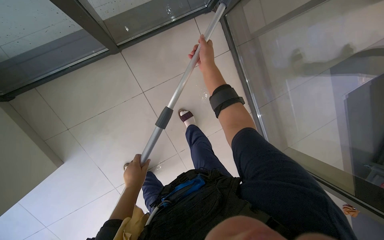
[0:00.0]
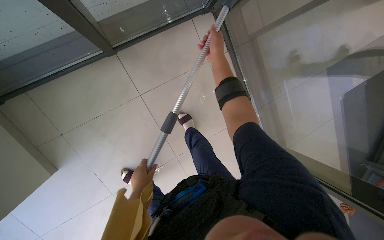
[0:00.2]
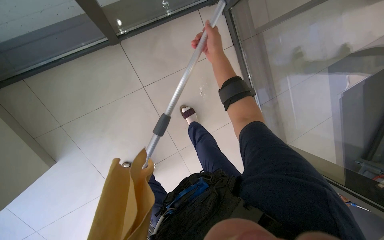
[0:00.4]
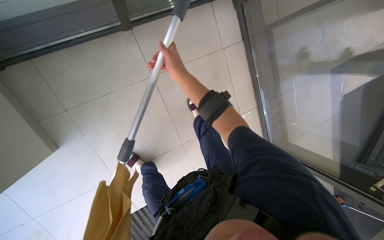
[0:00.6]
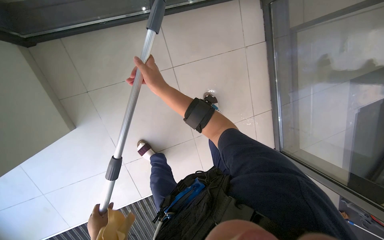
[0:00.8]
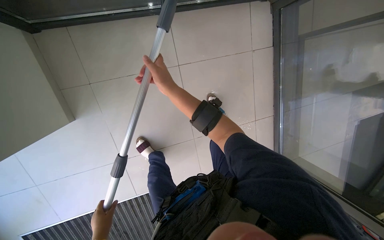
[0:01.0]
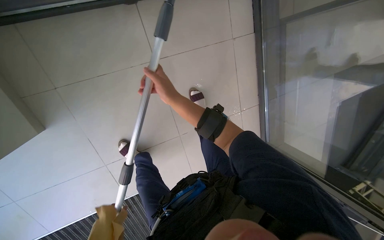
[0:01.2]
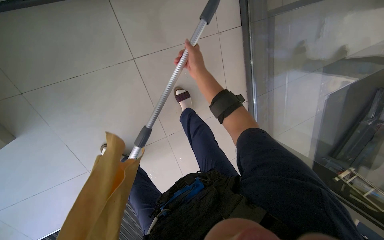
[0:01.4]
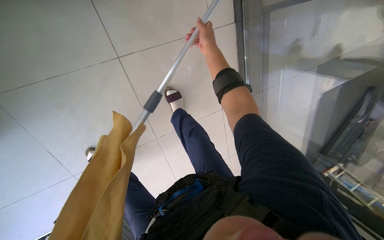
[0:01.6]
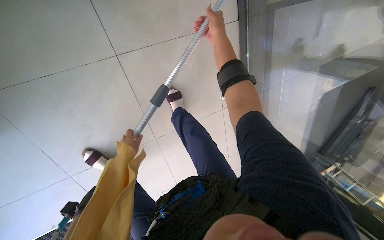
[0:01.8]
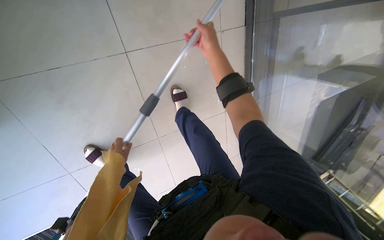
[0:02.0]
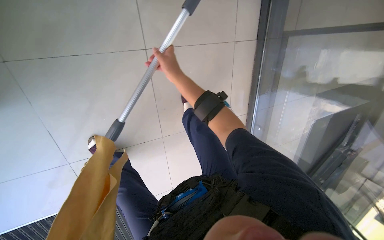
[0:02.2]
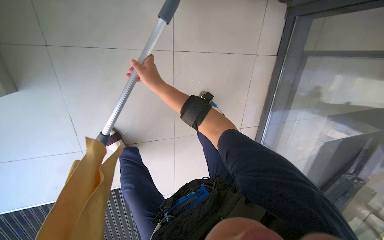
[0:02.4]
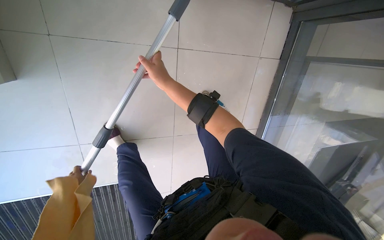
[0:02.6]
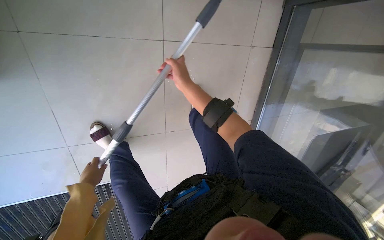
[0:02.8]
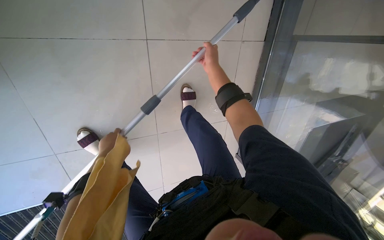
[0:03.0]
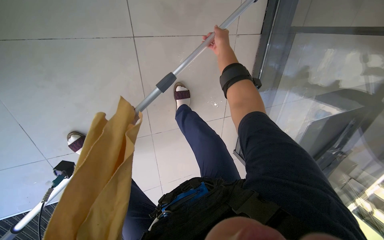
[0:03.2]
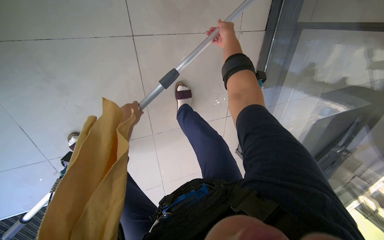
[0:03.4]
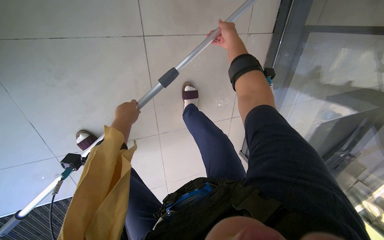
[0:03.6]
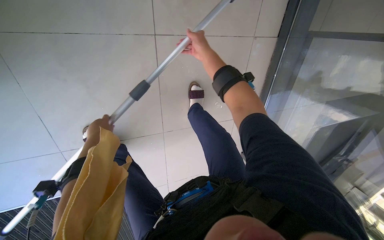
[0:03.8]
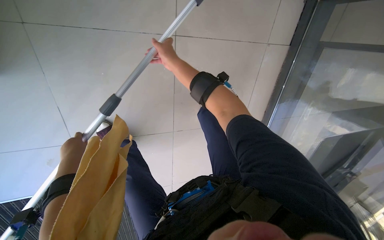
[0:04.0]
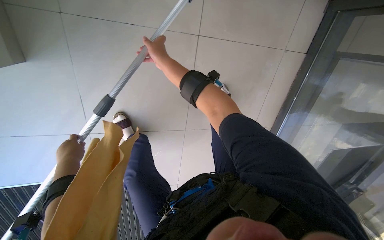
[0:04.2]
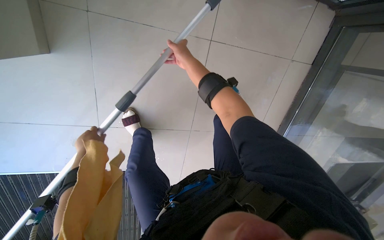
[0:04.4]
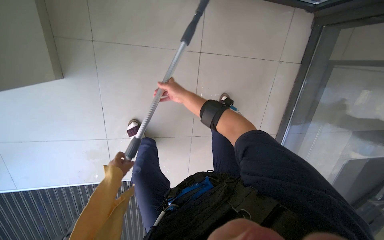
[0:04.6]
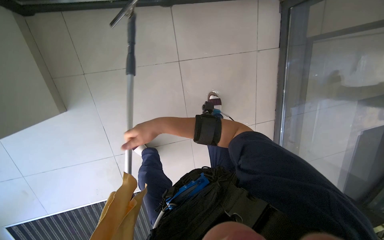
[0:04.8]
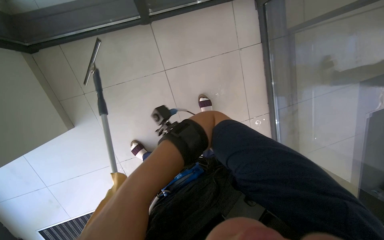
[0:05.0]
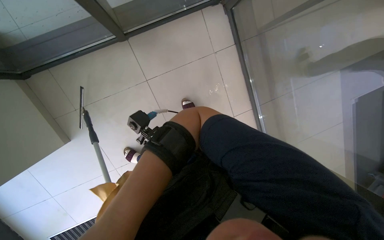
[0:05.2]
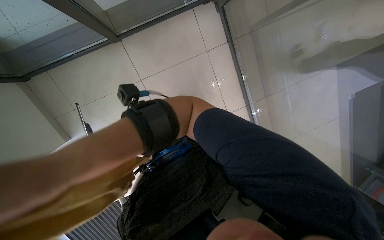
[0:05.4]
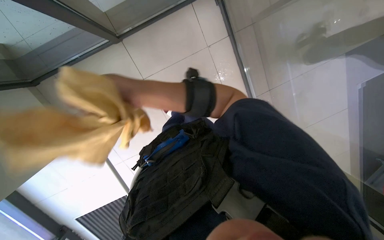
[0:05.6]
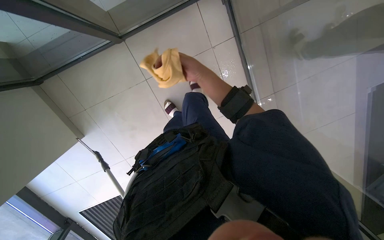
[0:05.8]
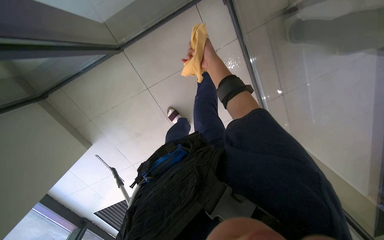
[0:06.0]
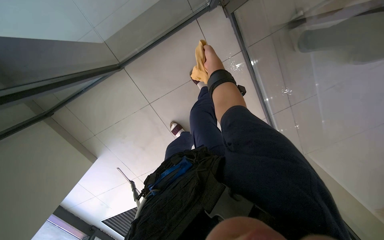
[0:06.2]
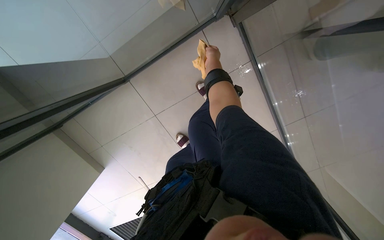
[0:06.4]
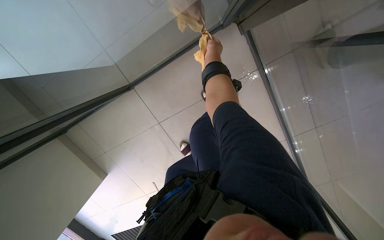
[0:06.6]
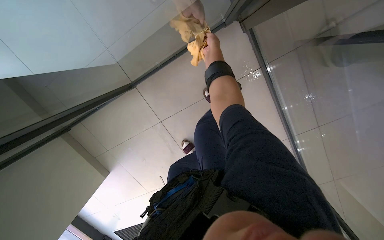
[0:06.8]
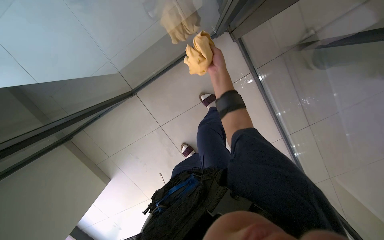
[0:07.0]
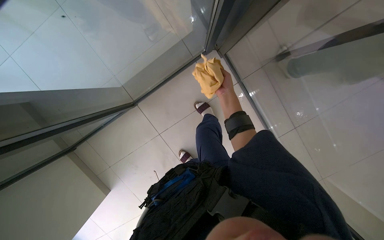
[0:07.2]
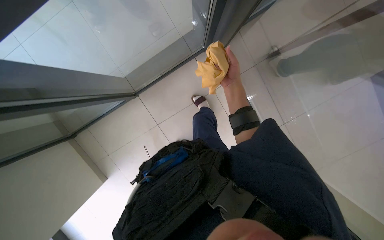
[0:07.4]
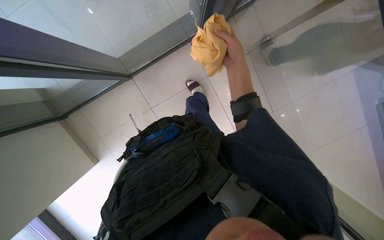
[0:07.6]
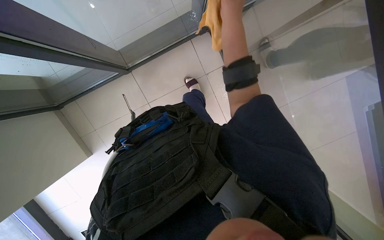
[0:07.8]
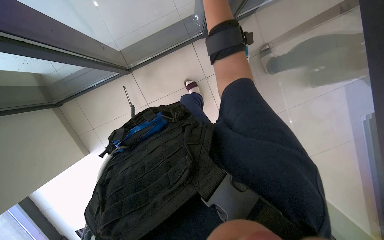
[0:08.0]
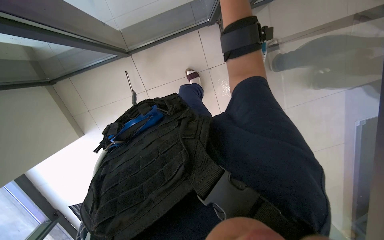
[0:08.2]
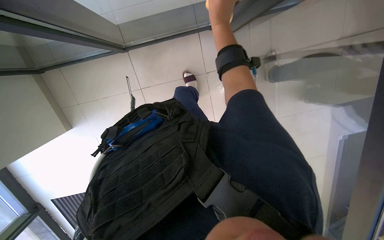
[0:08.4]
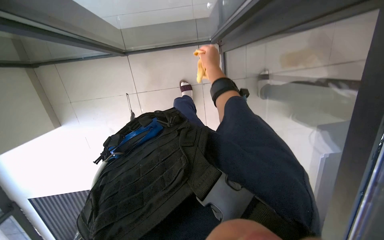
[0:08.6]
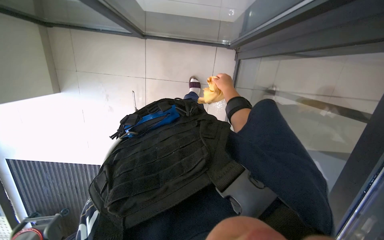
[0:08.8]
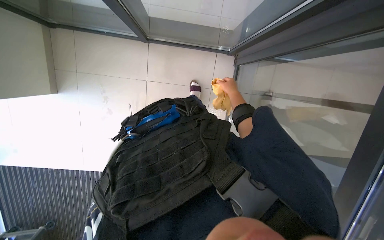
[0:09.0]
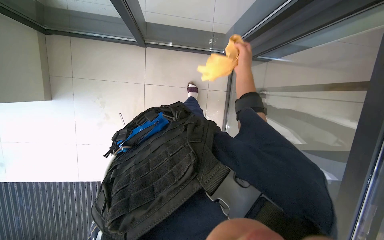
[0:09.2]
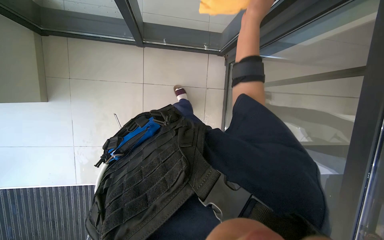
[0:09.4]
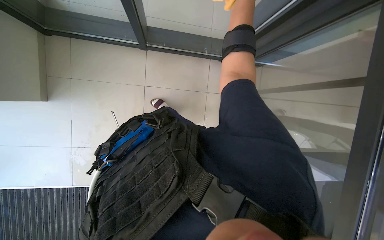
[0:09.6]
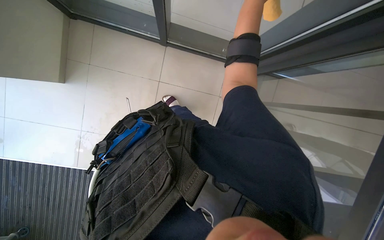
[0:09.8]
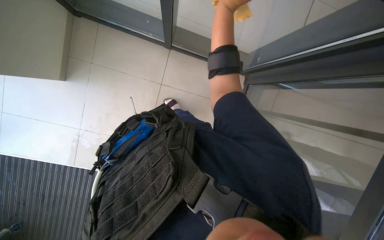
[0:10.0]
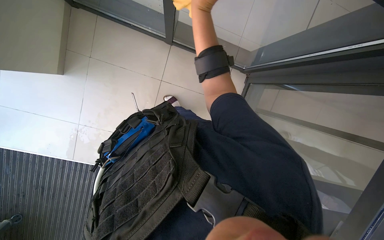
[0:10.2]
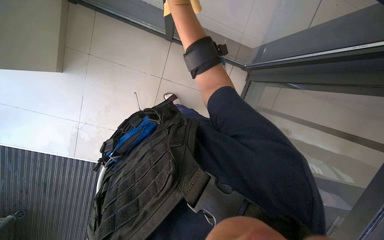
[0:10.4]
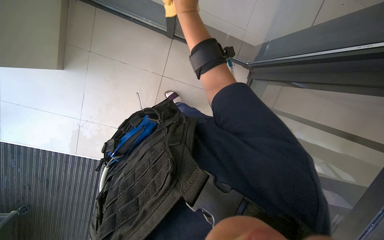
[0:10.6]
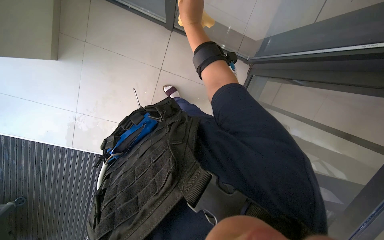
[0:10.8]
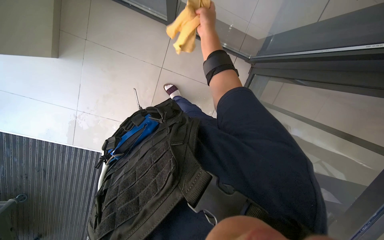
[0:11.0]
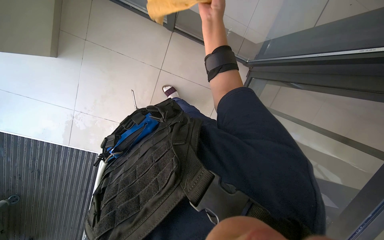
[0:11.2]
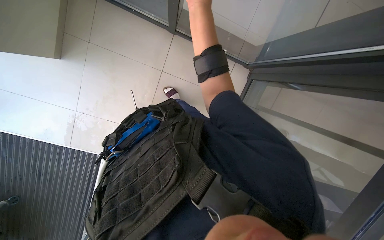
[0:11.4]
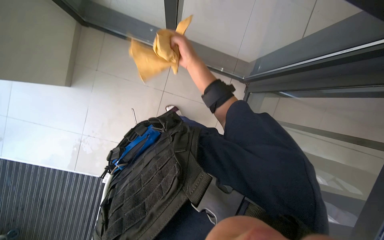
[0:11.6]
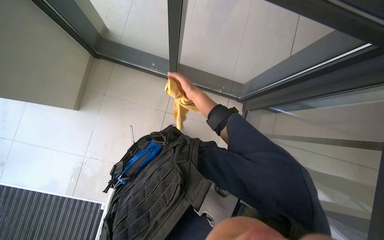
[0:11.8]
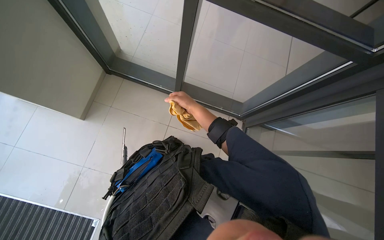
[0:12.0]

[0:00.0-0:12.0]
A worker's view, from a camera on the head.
Job: cleaning windows.
The whole recording: Cleaning glass windows. The worker cleans the large glass windows using a squeegee on a long pole and a cloth.
0.0 to 1.6 s: The right hand reaches approximately 25 cm down the picture, then returns.
1.6 to 3.0 s: The right hand goes down the picture and returns, about 10 cm each way.
3.0 to 4.4 s: The right hand heads to the left and nearer to the camera, covering roughly 40 cm.
7.6 to 9.0 s: The scene rotates clockwise by some 35 degrees. The right hand moves farther from the camera, approximately 10 cm.
10.4 to 12.0 s: The wearer looks about 15 degrees further upward.

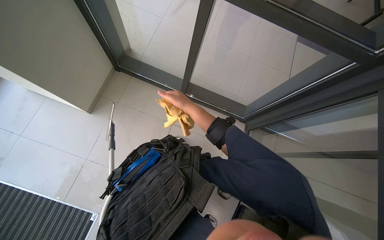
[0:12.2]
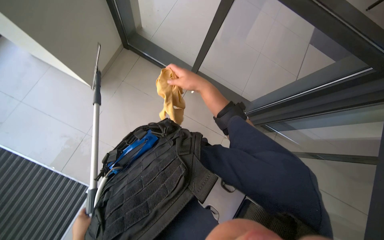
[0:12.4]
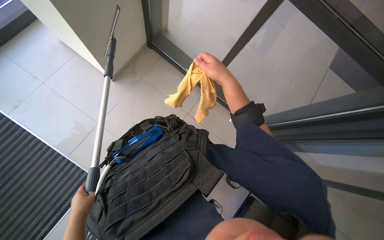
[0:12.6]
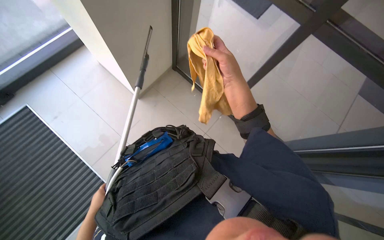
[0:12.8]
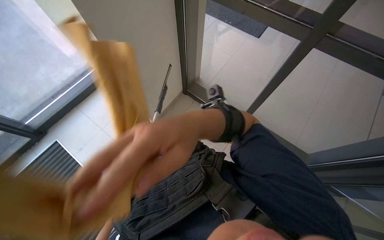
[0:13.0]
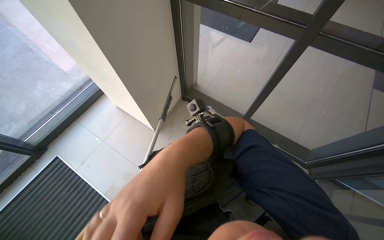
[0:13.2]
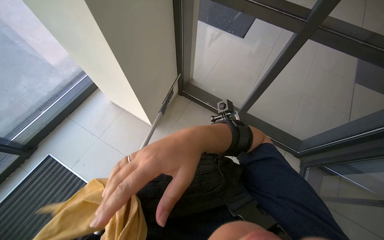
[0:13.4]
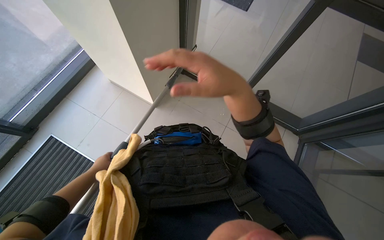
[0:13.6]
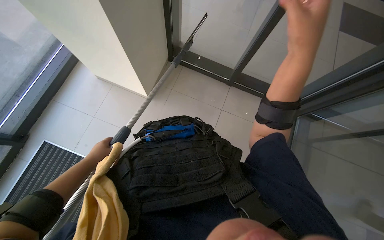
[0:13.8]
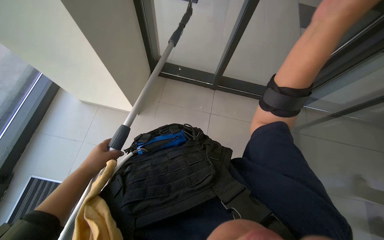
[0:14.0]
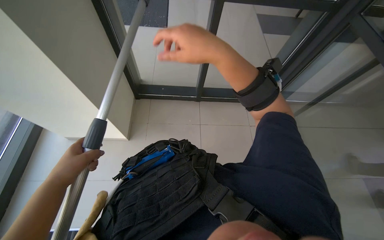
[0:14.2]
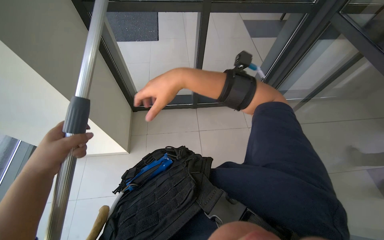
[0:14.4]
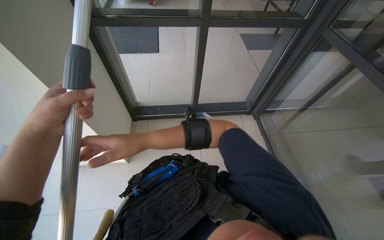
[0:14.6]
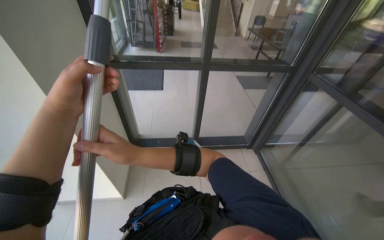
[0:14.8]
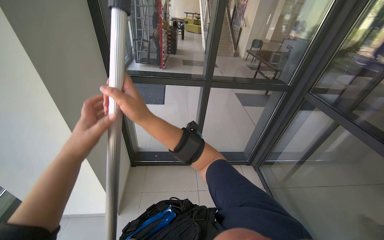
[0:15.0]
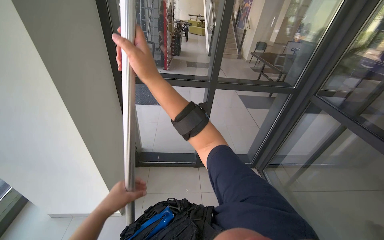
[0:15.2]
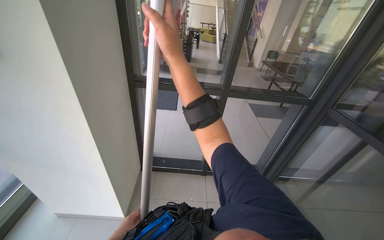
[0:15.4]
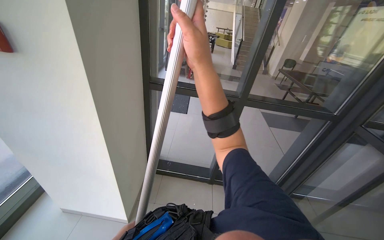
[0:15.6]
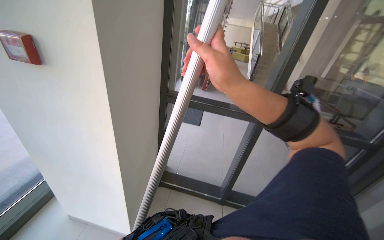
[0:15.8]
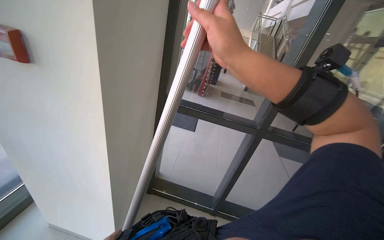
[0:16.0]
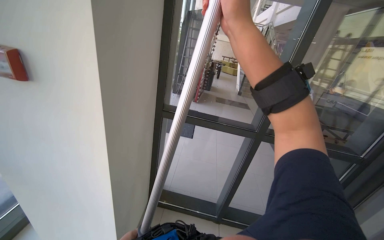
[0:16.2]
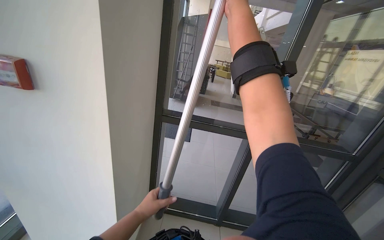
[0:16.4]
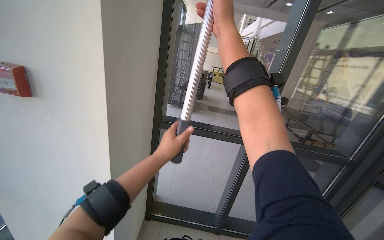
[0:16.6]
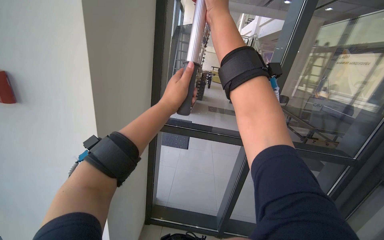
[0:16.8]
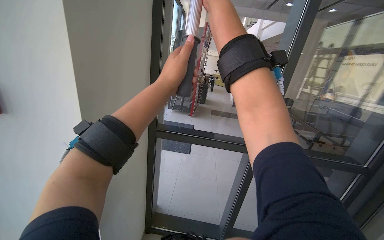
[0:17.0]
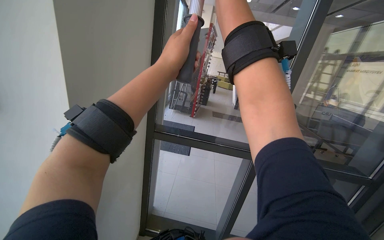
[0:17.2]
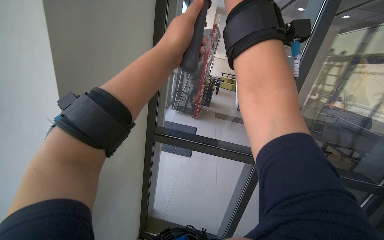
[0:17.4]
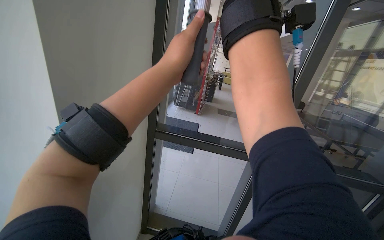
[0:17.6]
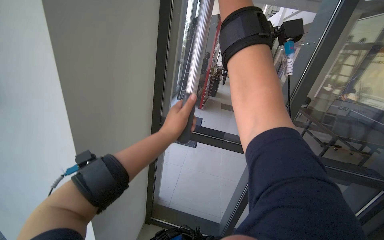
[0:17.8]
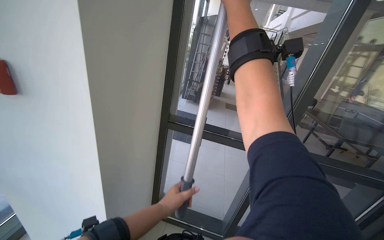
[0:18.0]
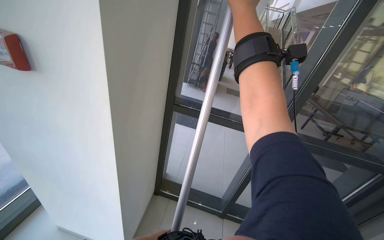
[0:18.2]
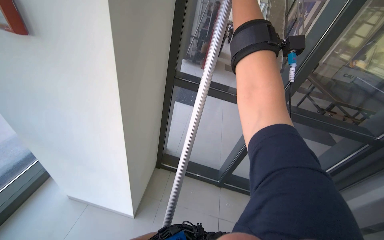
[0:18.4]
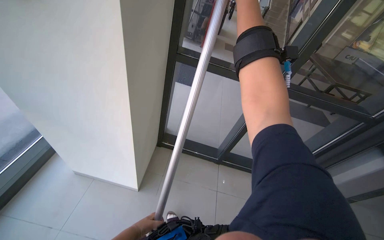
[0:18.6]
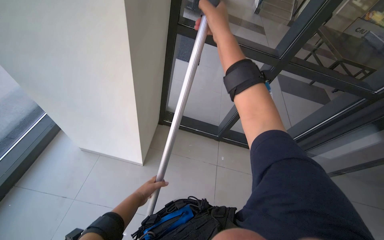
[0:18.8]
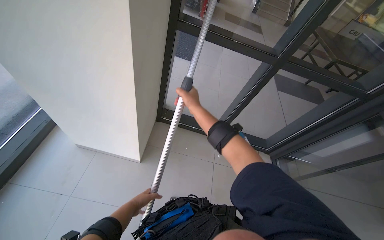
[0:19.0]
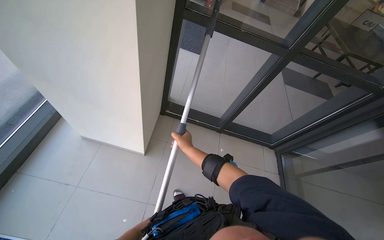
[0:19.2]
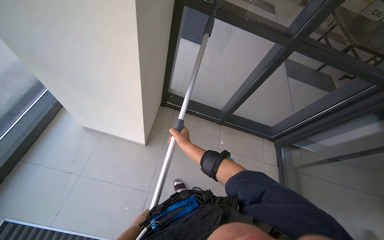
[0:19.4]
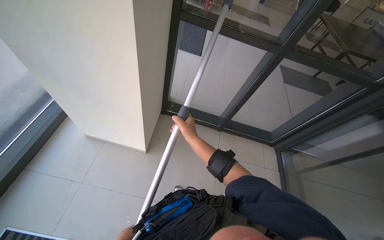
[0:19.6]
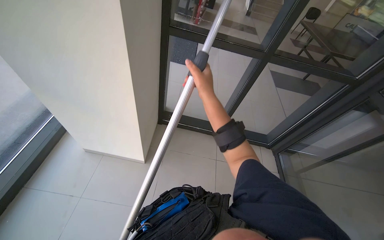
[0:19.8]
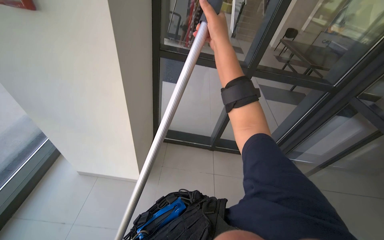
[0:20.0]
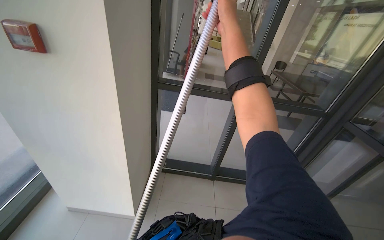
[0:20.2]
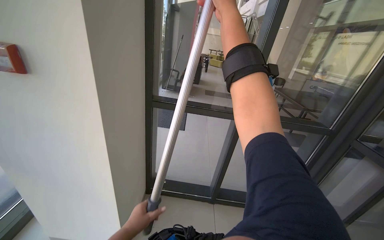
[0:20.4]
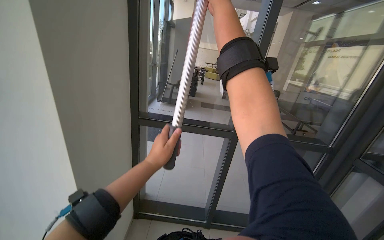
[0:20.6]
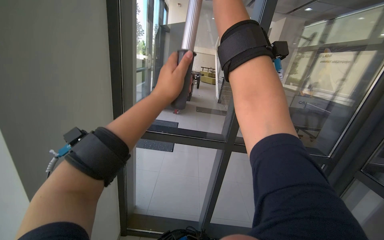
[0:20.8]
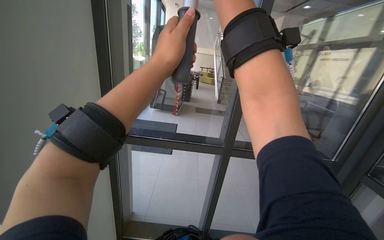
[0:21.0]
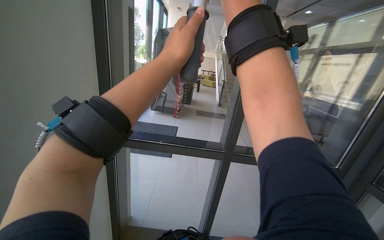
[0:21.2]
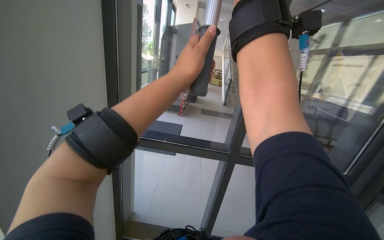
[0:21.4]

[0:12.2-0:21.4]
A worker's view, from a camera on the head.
Job: cleaning windows.
The whole recording: Cleaning glass windows. The worker cleans the large glass windows using a squeegee on a long pole and a cloth.
13.8 to 15.2 s: The view tips upward by about 35 degrees.
15.2 to 16.8 s: The camera pitches upward, by approximately 15 degrees. The right hand moves up the picture and farther from the camera, about 40 cm.
16.8 to 18.4 s: The view tilts approximately 15 degrees downward.
18.4 to 19.8 s: The wearer looks roughly 15 degrees further downward.
19.8 to 21.4 s: The view tips upward by approximately 30 degrees.
